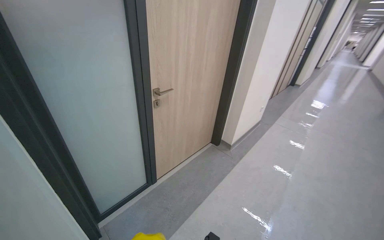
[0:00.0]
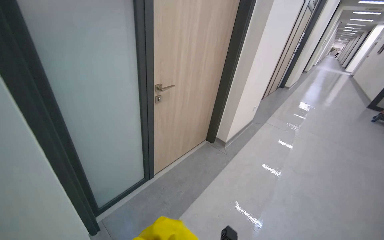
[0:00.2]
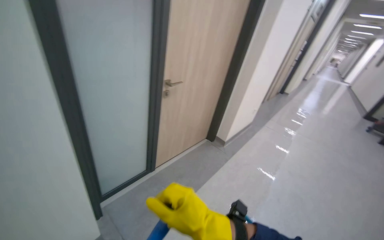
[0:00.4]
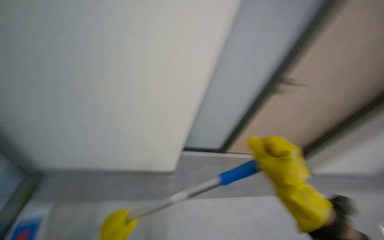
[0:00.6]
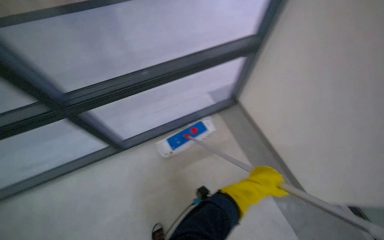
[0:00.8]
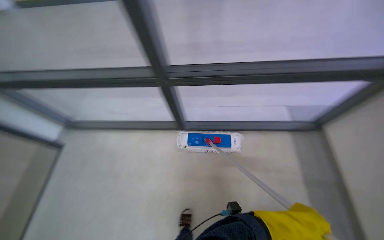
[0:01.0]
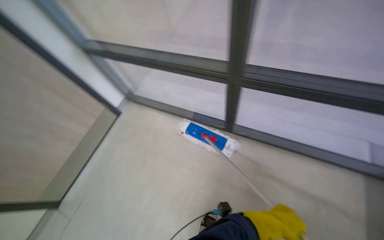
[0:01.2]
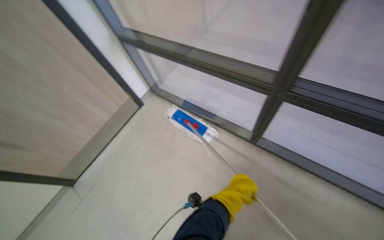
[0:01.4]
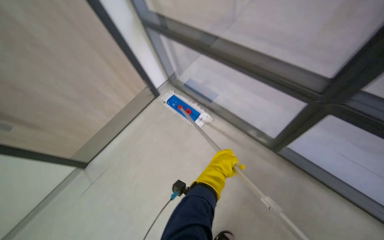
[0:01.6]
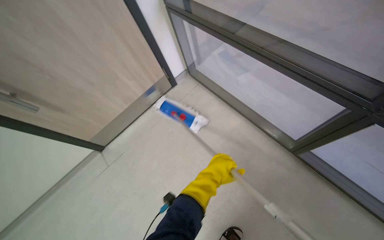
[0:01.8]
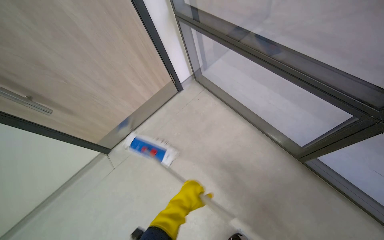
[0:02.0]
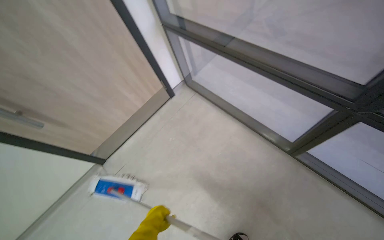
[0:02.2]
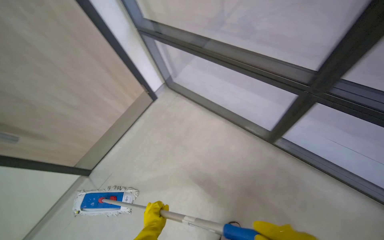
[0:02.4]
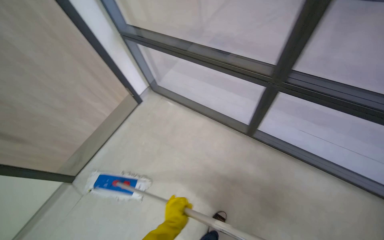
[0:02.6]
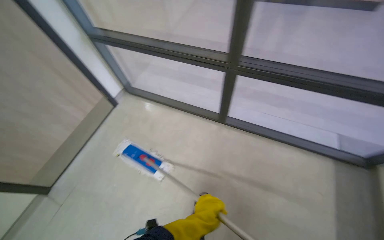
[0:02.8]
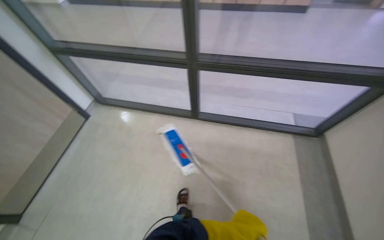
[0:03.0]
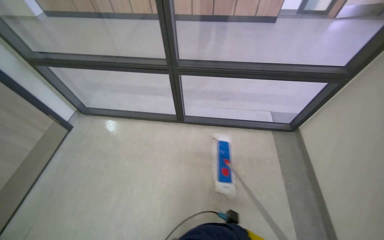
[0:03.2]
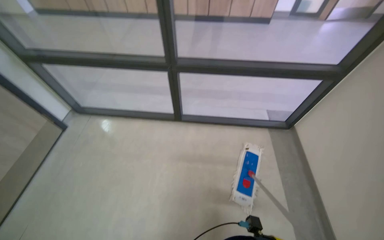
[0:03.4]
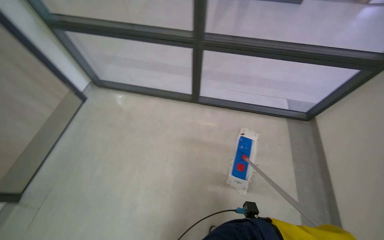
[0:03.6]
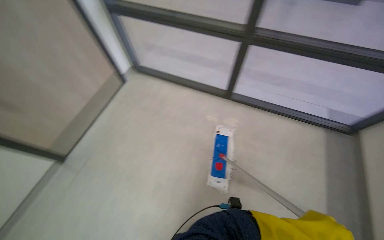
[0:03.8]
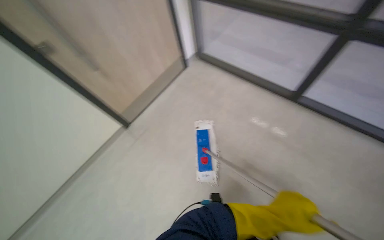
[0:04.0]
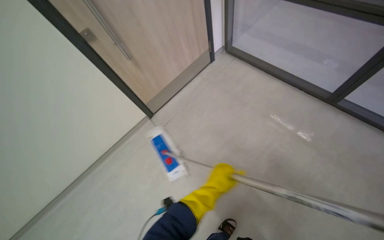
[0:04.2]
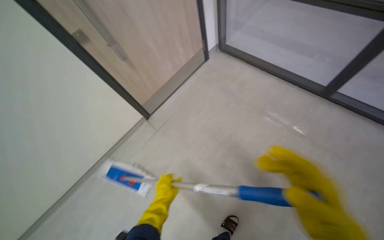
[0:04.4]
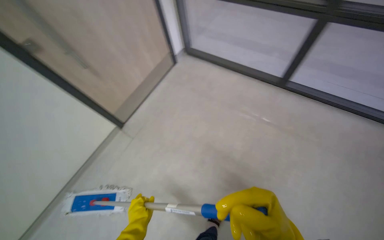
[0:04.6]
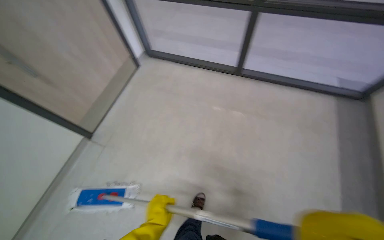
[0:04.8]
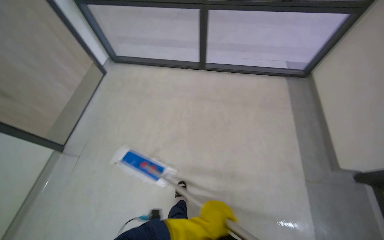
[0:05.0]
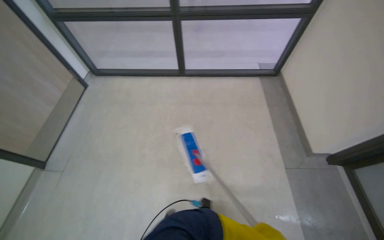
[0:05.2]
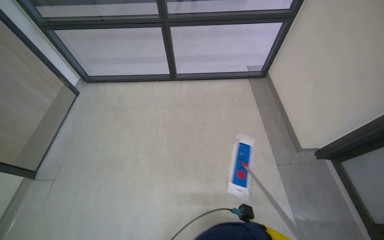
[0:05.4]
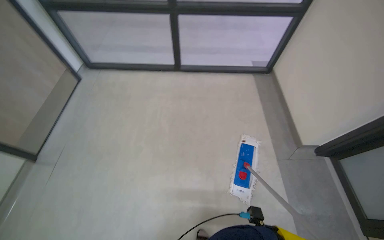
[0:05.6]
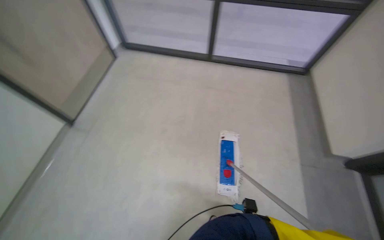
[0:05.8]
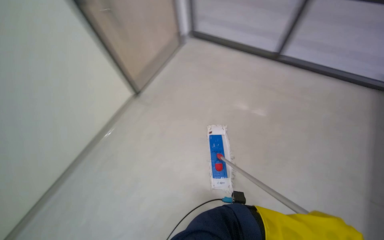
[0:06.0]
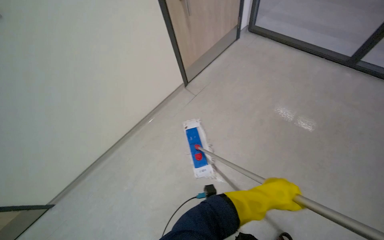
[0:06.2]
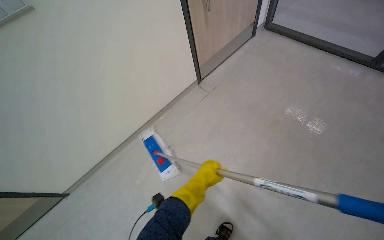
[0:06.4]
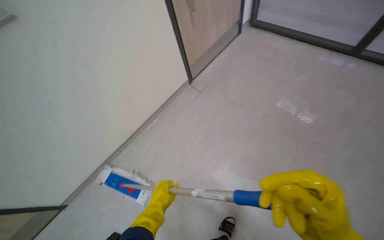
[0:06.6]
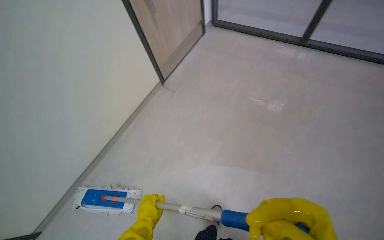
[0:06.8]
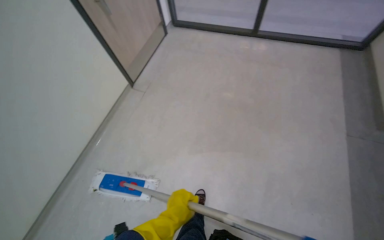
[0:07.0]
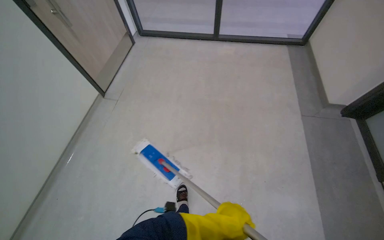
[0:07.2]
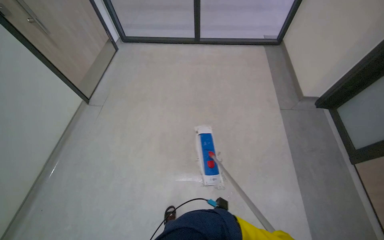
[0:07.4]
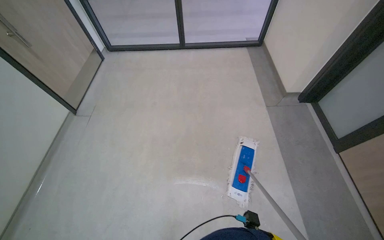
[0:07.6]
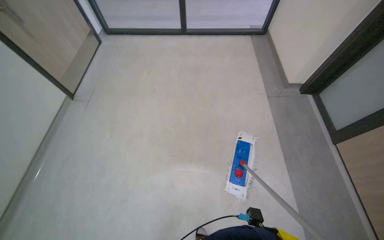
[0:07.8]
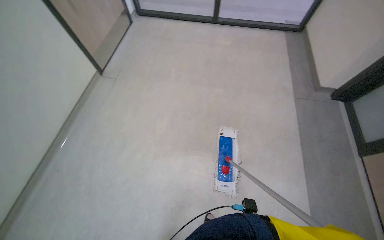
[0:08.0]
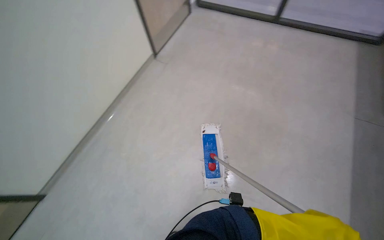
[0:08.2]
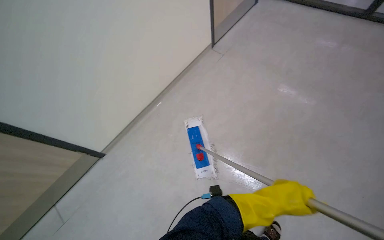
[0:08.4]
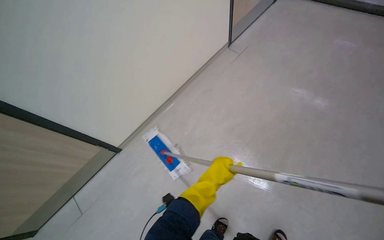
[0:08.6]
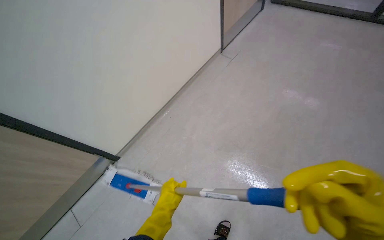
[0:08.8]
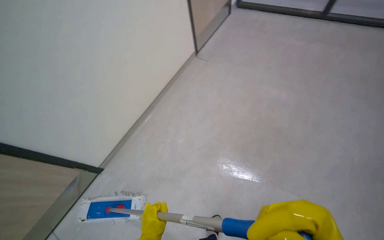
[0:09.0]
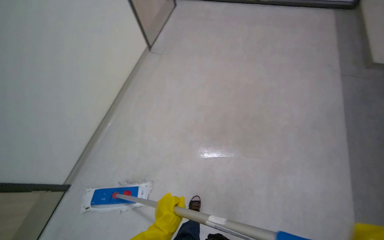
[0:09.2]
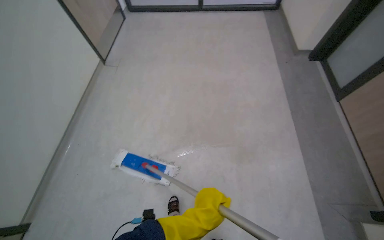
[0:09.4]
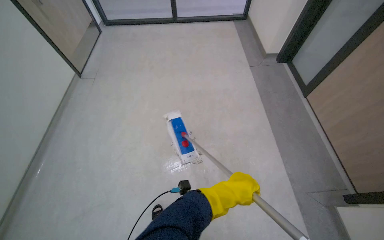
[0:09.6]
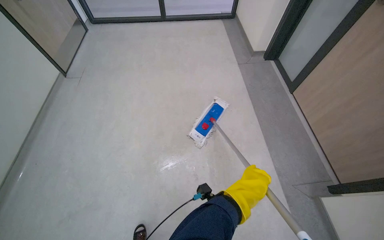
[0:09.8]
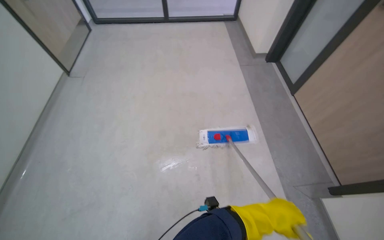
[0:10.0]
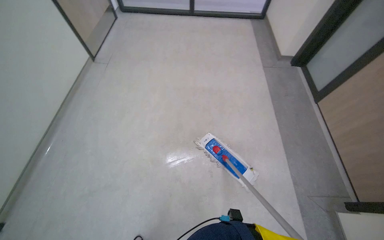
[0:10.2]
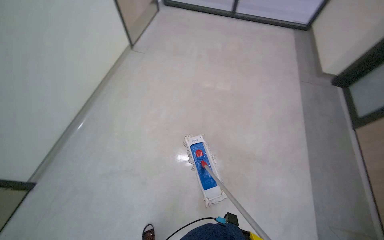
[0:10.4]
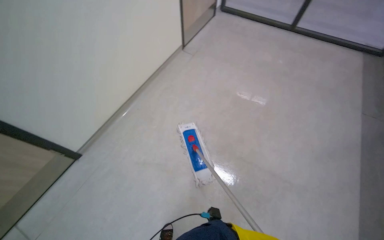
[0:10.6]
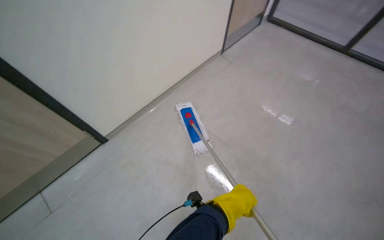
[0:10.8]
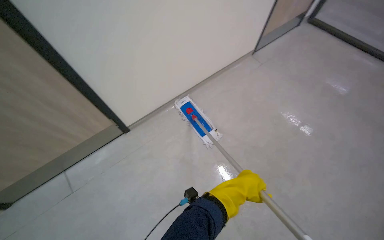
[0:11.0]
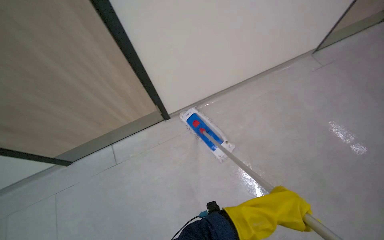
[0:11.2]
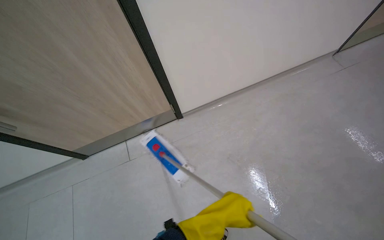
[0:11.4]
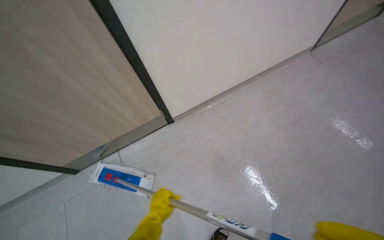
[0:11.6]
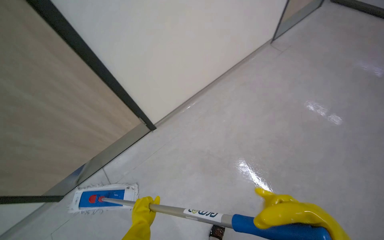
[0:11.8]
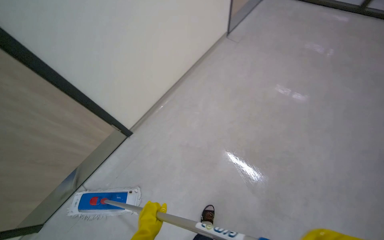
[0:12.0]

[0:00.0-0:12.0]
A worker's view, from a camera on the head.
Job: mopping floor.
The whole recording: Mopping hallway floor. The worker mops the hallway floor with a flat mop.
0:01.6 to 0:03.0: The camera travels about 40 cm. The wearer's head swings about 30 degrees to the right.
0:03.0 to 0:04.4: The head travels roughly 50 cm. The head turns to the left by about 35 degrees.
0:04.4 to 0:06.0: The camera is carried approximately 60 cm. The head turns to the right by approximately 20 degrees.
0:06.0 to 0:07.6: The wearer moves some 50 cm. The wearer's head swings some 55 degrees to the right.
0:07.6 to 0:09.0: The camera travels about 60 cm. The head turns to the left by approximately 35 degrees.

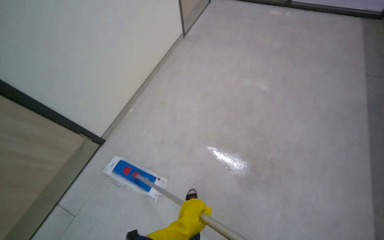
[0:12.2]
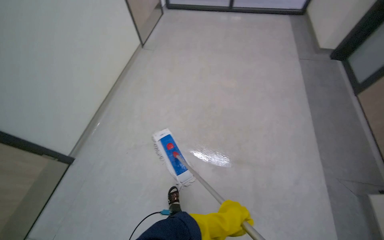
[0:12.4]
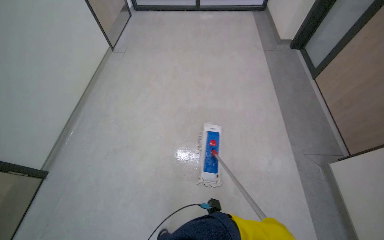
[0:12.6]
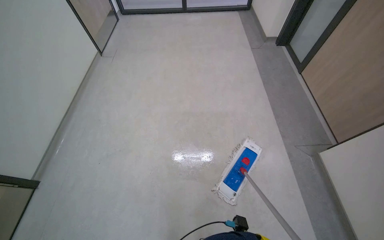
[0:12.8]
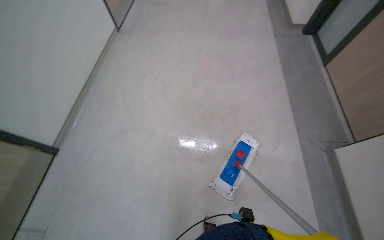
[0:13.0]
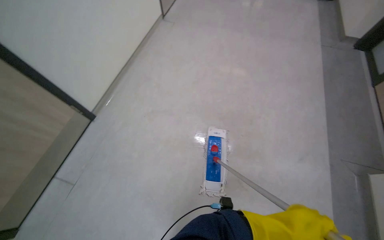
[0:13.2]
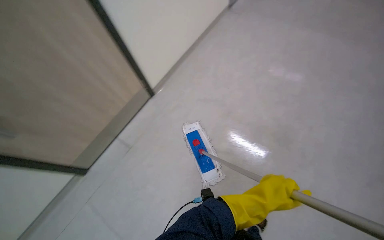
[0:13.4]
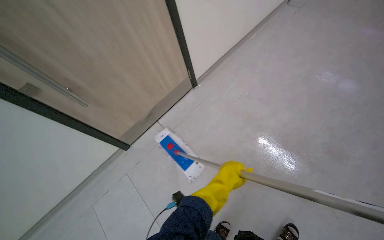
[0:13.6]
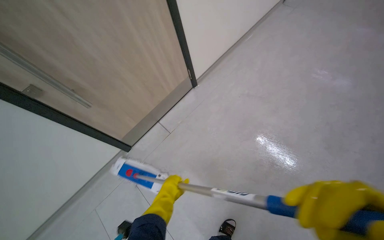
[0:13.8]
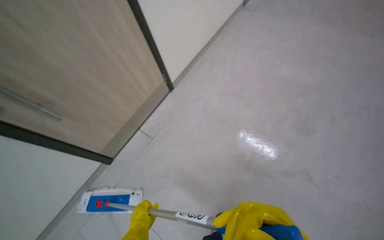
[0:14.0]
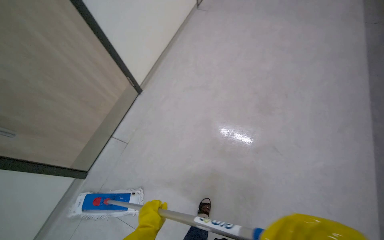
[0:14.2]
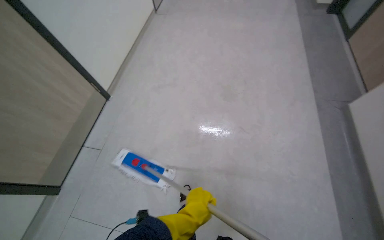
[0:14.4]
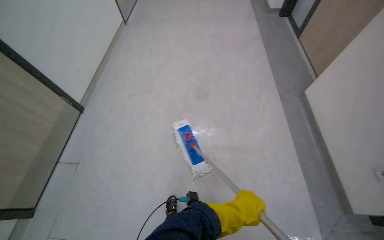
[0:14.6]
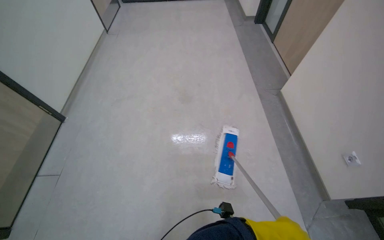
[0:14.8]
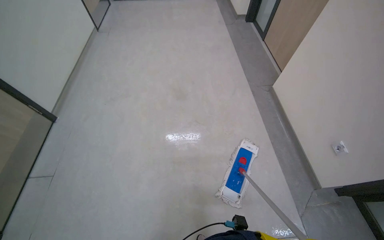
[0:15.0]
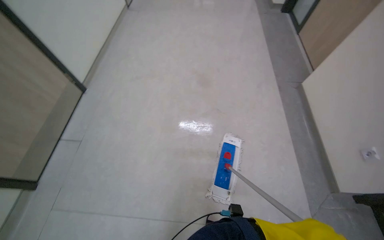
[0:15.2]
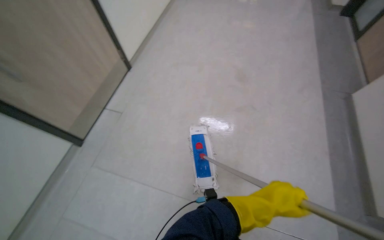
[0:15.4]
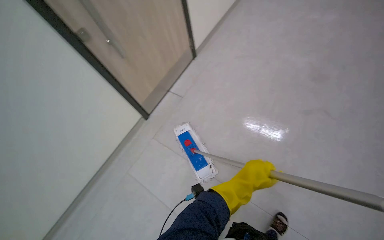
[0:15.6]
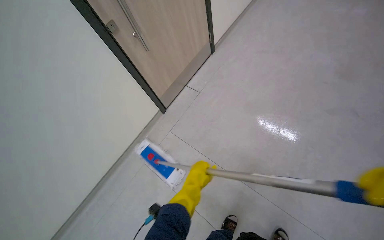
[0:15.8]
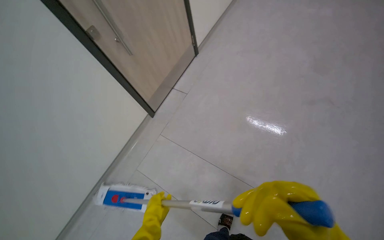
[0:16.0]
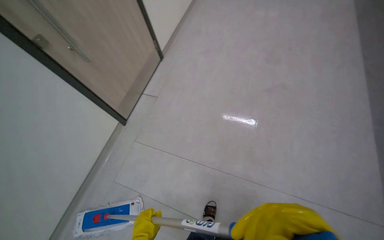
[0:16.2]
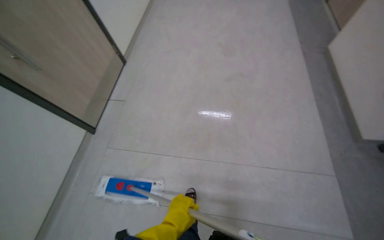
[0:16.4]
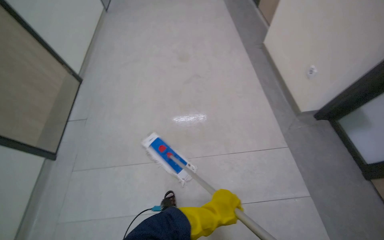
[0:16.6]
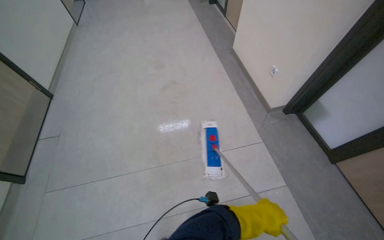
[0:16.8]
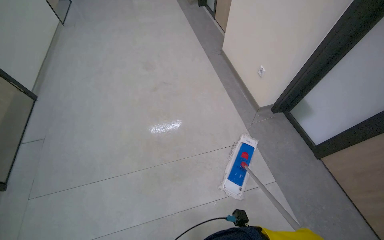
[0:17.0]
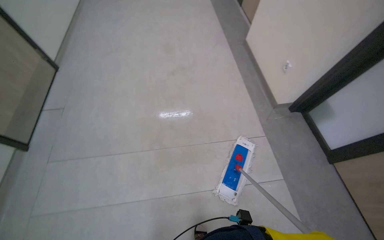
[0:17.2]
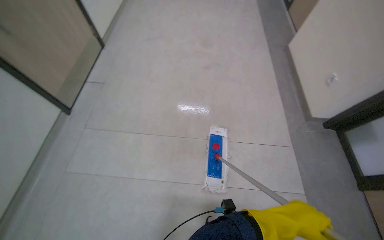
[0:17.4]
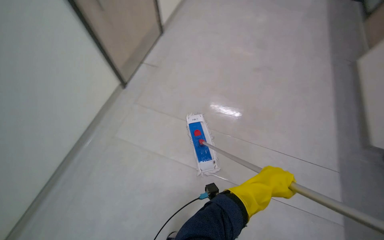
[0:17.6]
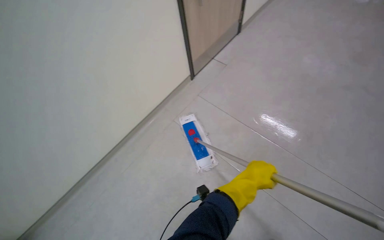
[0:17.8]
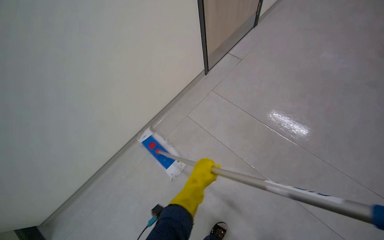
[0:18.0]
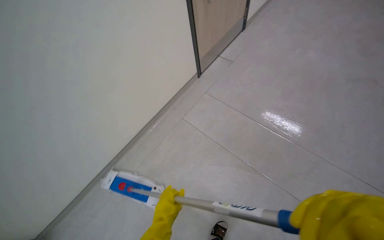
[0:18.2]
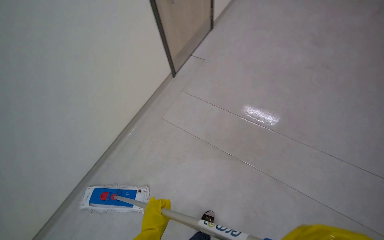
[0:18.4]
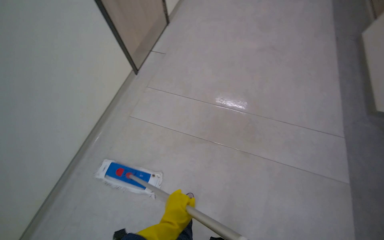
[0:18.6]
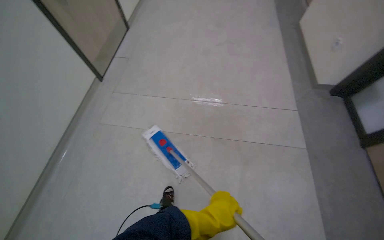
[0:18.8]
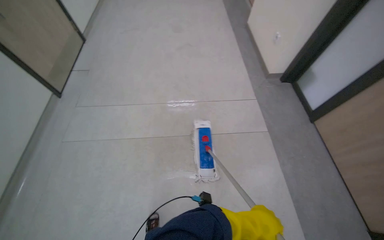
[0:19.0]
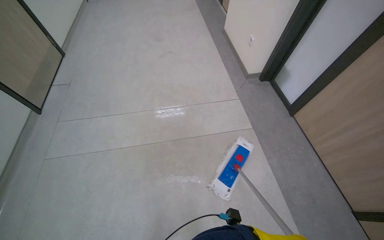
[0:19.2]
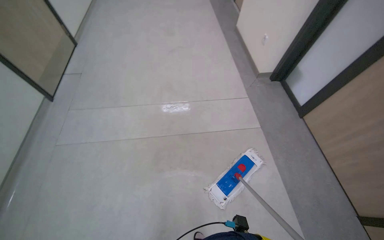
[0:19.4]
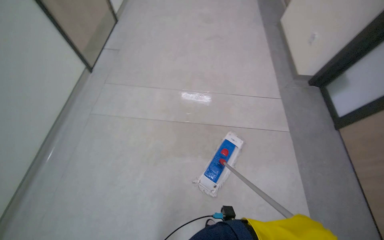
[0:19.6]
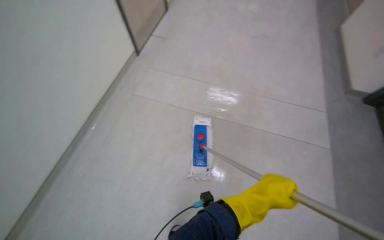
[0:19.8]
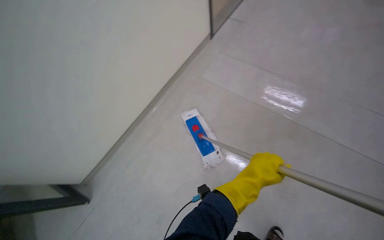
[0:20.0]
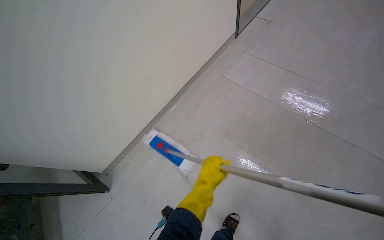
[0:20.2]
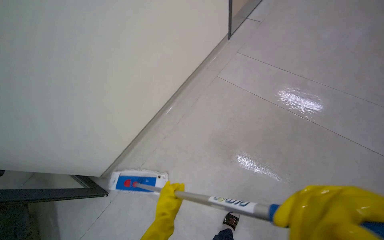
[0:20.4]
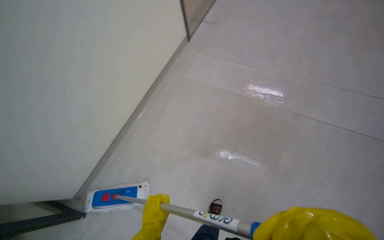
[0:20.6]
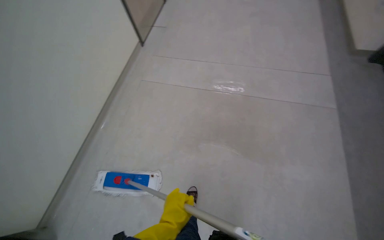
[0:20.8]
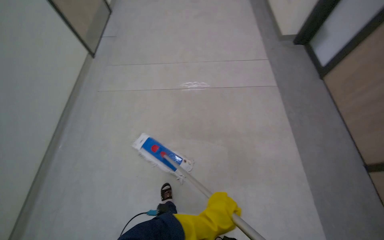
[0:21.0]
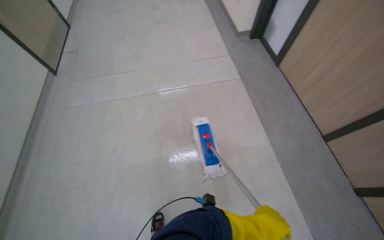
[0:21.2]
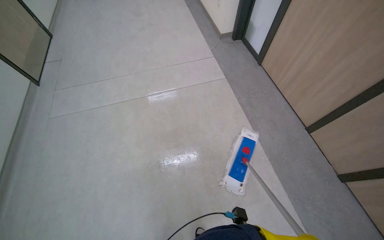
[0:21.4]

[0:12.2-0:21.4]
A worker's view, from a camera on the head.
Job: mopping floor.
The whole recording: Mopping hallway floor. The worker mops the hallway floor with a flat mop.
0:12.2 to 0:13.8: The head travels some 50 cm.
0:13.8 to 0:15.2: The camera travels some 50 cm. The wearer's head swings approximately 45 degrees to the right.
0:15.2 to 0:16.8: The head travels about 50 cm. The head rotates about 30 degrees to the right.
0:16.8 to 0:18.4: The camera travels roughly 40 cm.
0:18.4 to 0:19.8: The camera sweeps to the right, by about 15 degrees.
